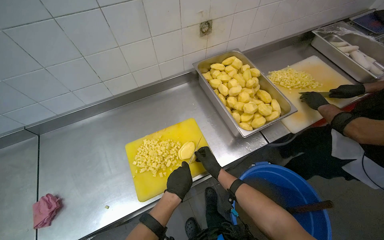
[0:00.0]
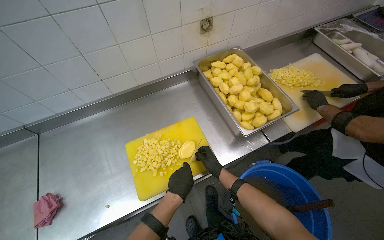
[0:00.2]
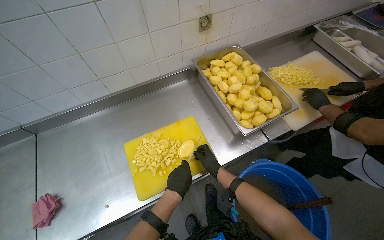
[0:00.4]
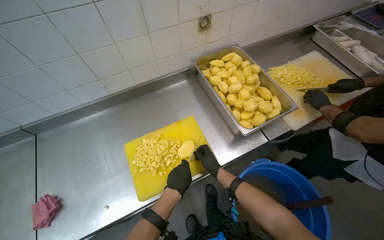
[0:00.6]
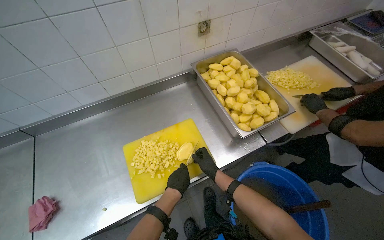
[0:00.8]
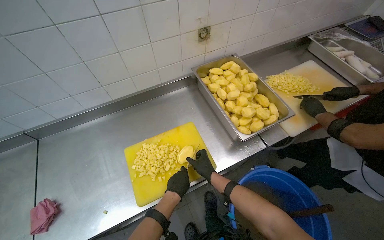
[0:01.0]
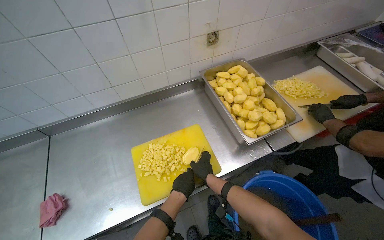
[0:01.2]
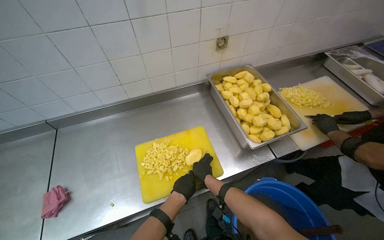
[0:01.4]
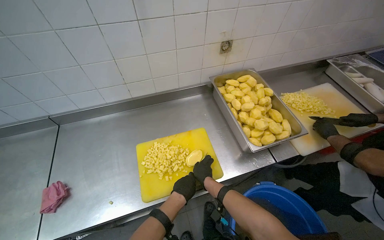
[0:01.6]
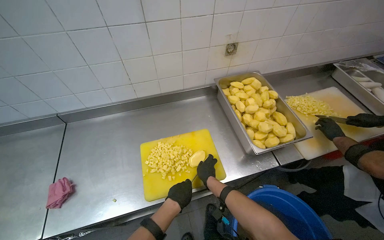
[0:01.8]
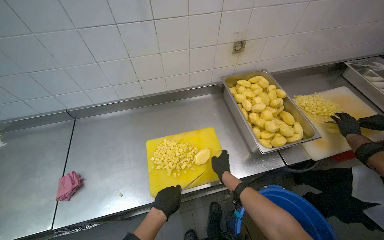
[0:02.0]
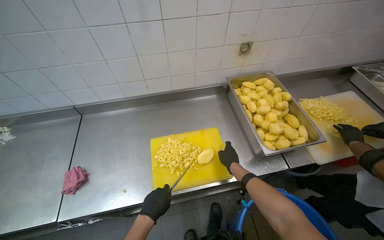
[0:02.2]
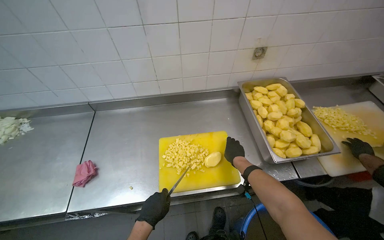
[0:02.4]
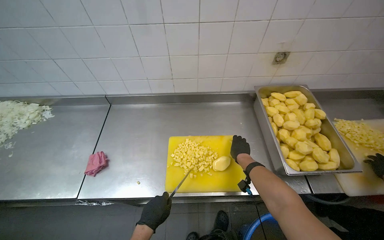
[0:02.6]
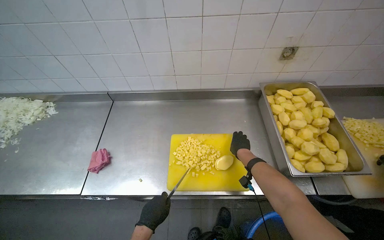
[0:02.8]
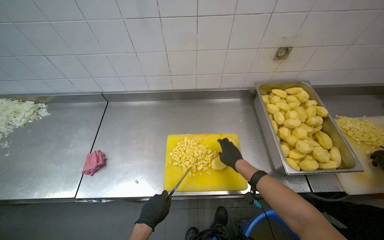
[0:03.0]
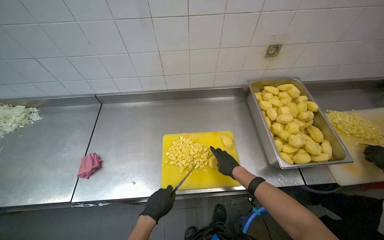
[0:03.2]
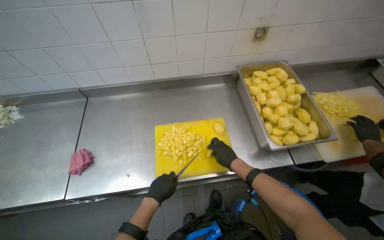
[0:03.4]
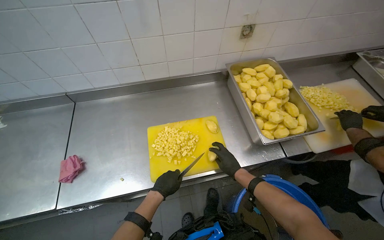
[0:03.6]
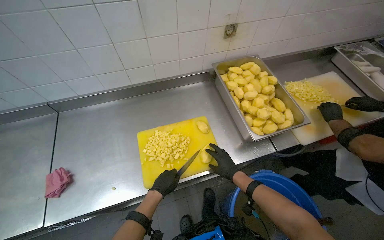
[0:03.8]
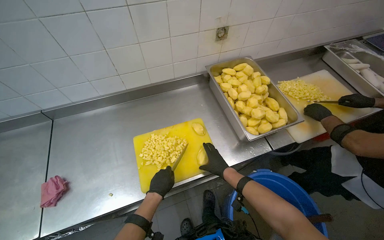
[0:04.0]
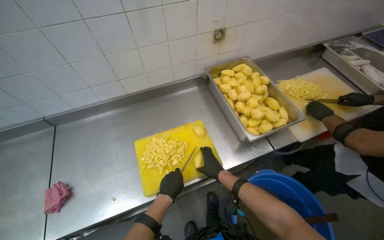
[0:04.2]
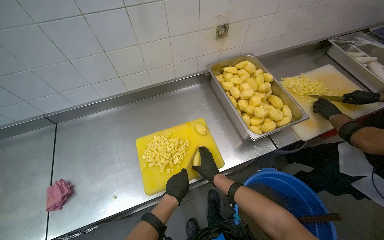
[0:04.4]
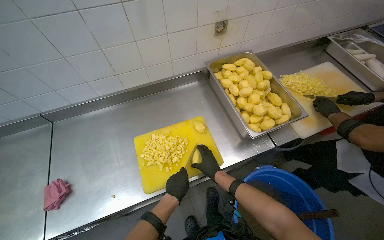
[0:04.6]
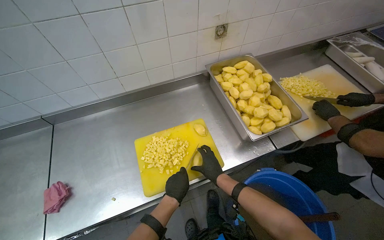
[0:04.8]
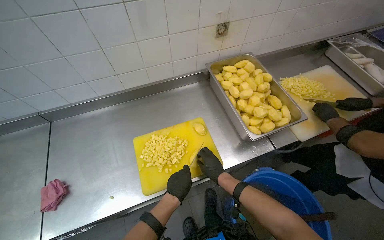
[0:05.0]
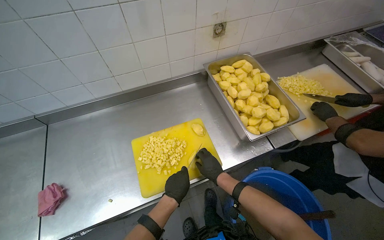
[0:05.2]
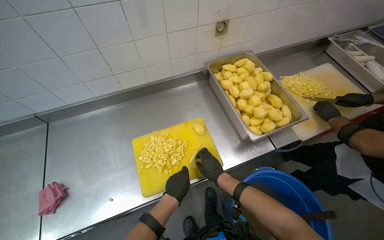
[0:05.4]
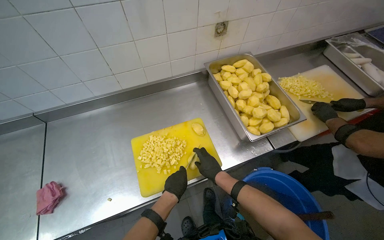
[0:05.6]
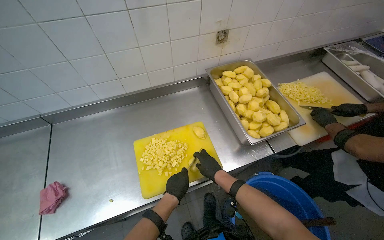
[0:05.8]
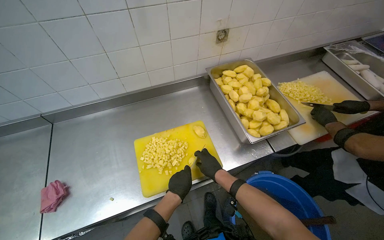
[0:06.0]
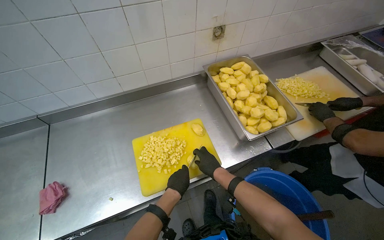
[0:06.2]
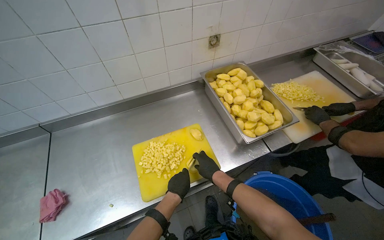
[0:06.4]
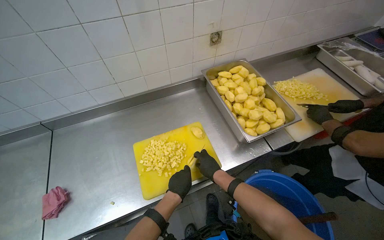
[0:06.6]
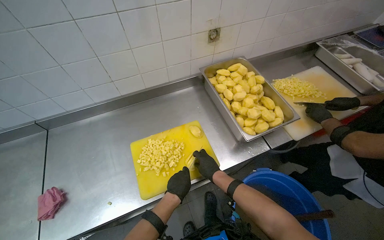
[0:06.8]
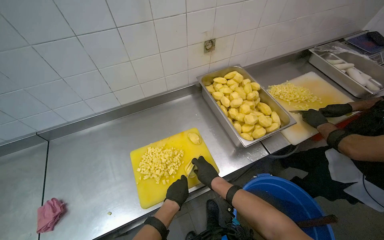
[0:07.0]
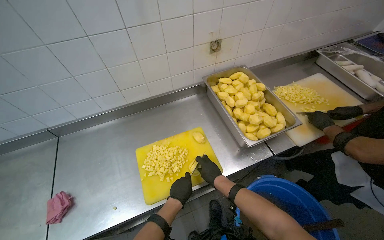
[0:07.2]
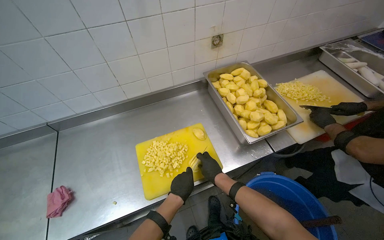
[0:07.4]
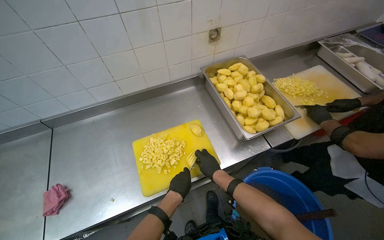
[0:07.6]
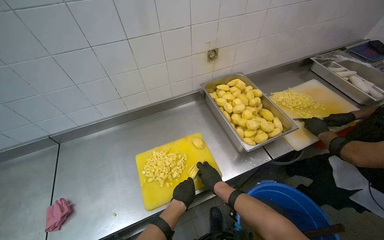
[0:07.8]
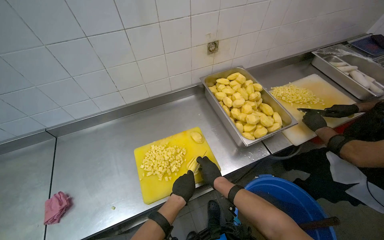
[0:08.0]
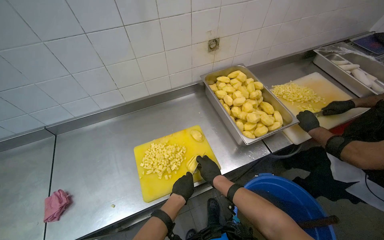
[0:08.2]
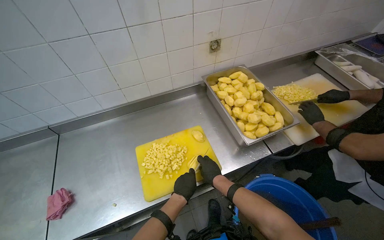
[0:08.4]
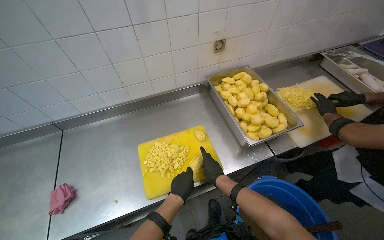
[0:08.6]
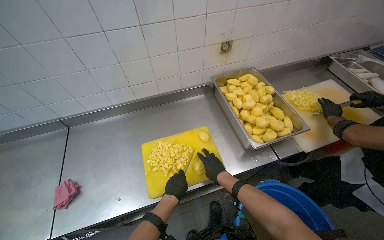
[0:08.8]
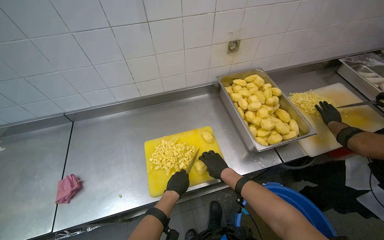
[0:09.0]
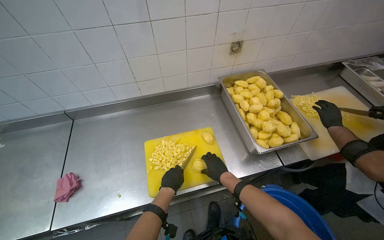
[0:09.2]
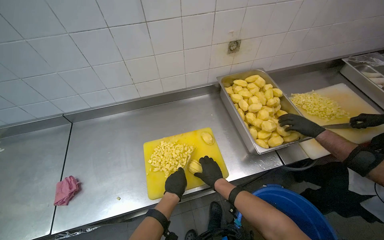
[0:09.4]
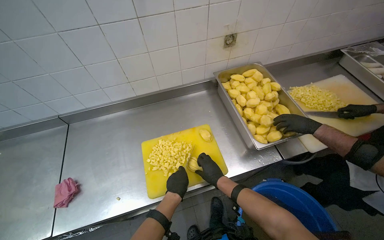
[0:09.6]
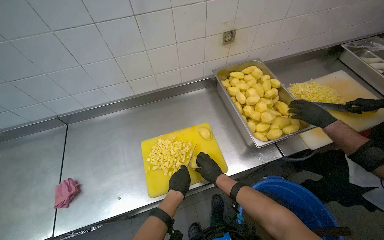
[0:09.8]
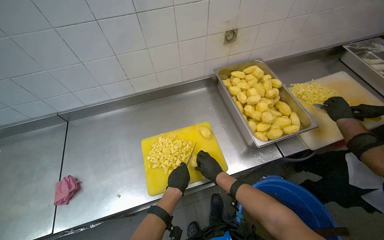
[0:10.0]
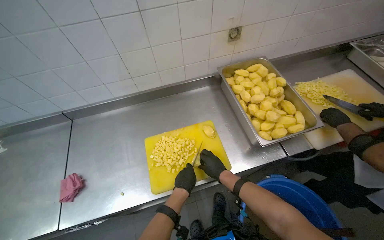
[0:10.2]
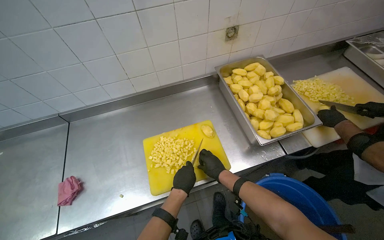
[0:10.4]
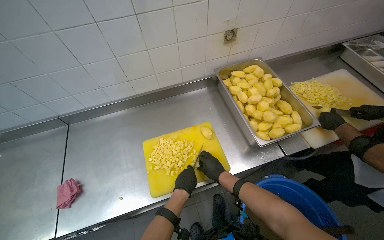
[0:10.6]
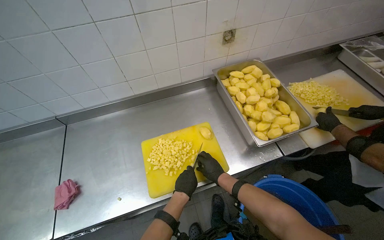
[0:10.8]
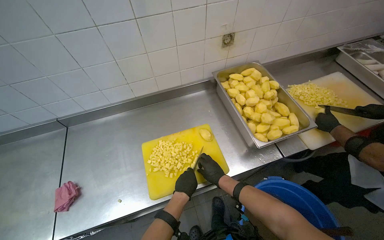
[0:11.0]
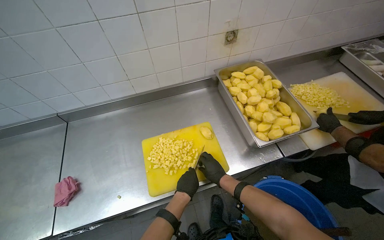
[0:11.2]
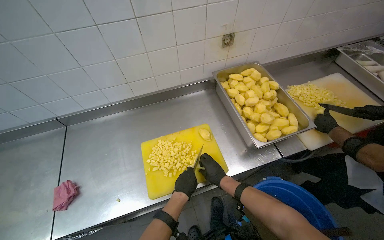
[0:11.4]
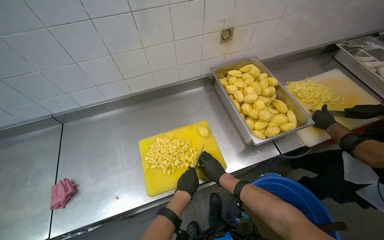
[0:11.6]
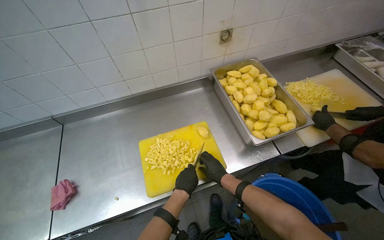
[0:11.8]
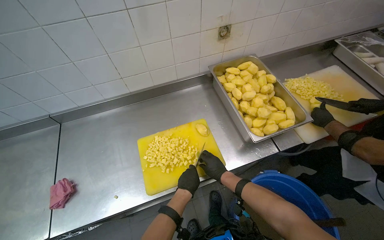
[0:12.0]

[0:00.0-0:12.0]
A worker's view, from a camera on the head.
Job: preparing food.
The whole recording: Chopping potatoes into cubes. The worker chops peeled potatoes into small cubes on a yellow cutting board.
0:00.0 to 0:01.6: The right hand moves nearer to the camera and to the left, about 15 cm.
0:01.6 to 0:03.0: The head rotates some 15 degrees to the left. The left hand is displaced to the left and down the picture by approximately 20 cm. Meanwhile the right hand shifts approximately 10 cm up the picture.
0:03.0 to 0:04.4: The right hand travels down the picture by roughly 15 cm; the left hand is displaced to the right by approximately 15 cm.
0:04.4 to 0:12.0: The hands stay close to where they were, moving slightly.

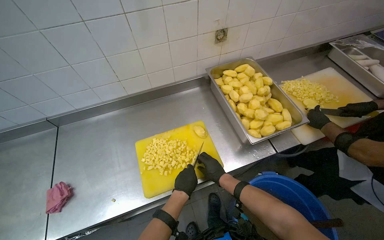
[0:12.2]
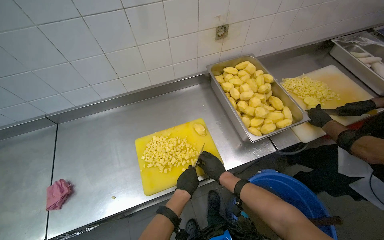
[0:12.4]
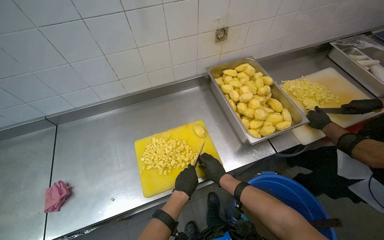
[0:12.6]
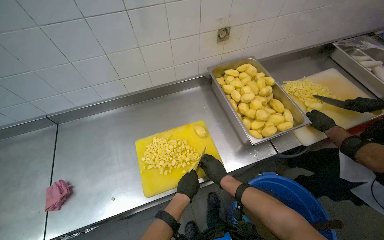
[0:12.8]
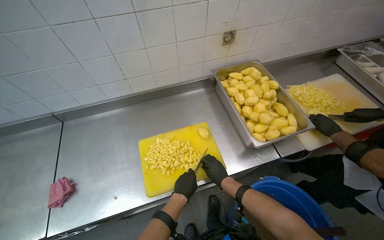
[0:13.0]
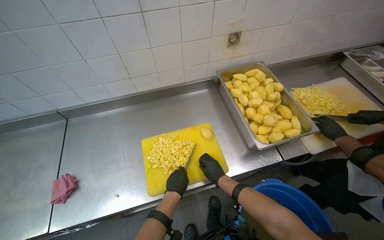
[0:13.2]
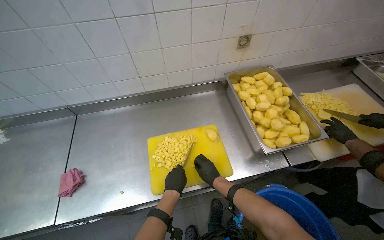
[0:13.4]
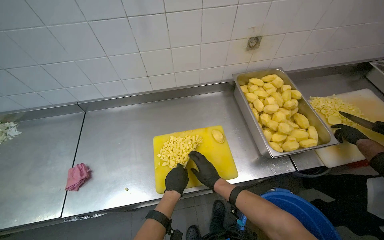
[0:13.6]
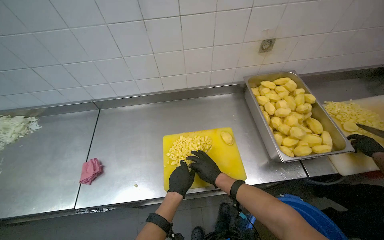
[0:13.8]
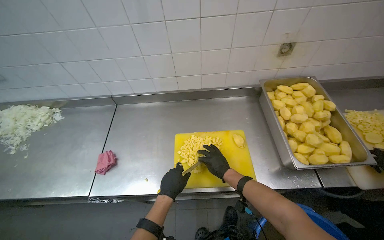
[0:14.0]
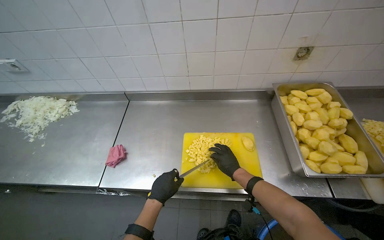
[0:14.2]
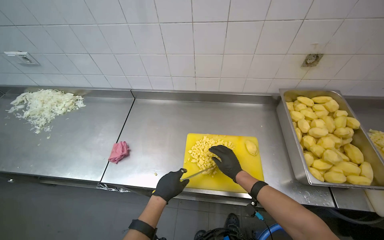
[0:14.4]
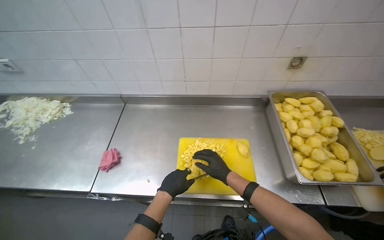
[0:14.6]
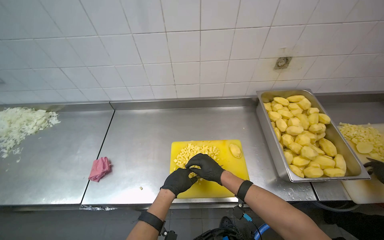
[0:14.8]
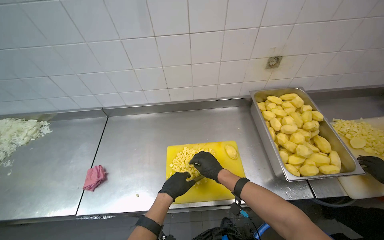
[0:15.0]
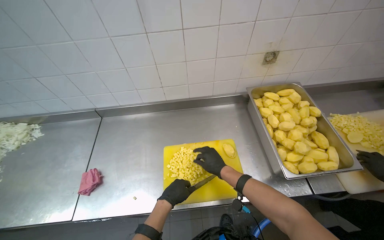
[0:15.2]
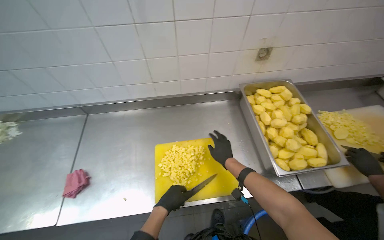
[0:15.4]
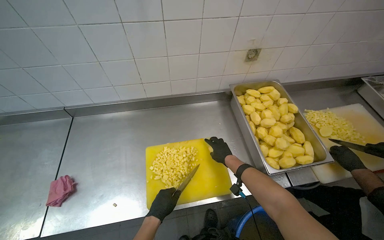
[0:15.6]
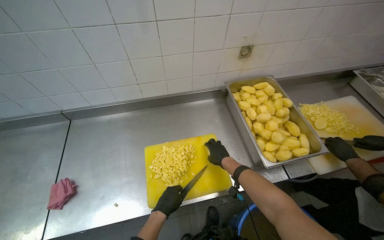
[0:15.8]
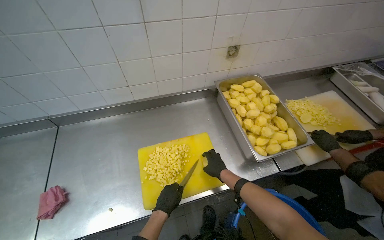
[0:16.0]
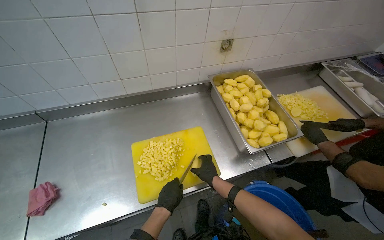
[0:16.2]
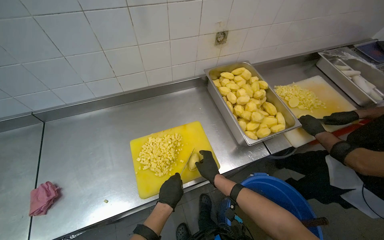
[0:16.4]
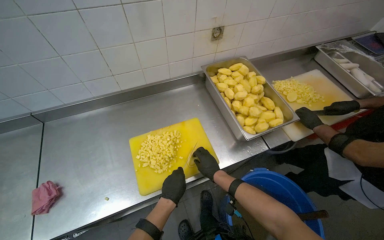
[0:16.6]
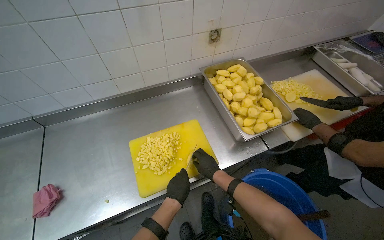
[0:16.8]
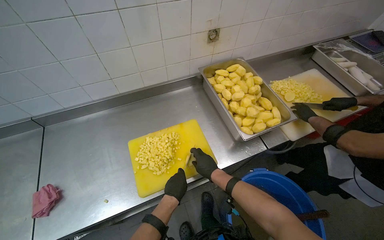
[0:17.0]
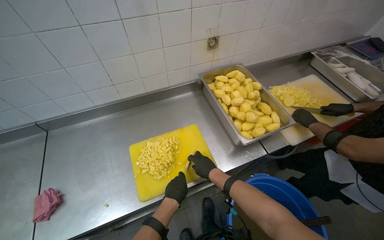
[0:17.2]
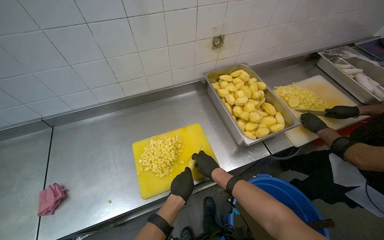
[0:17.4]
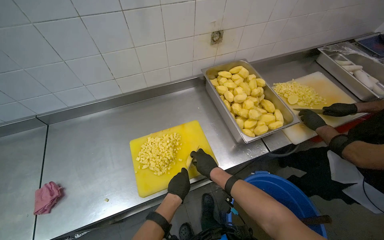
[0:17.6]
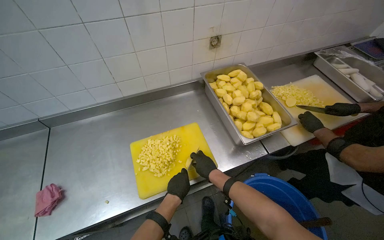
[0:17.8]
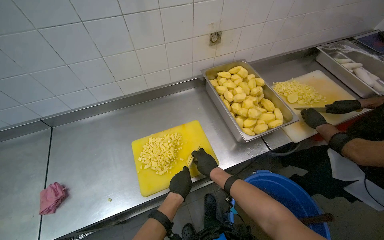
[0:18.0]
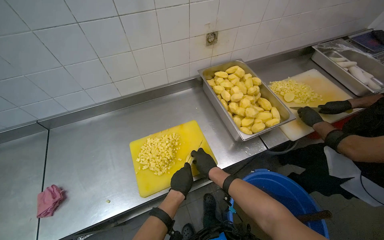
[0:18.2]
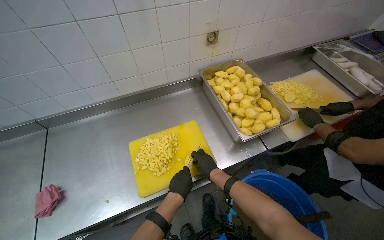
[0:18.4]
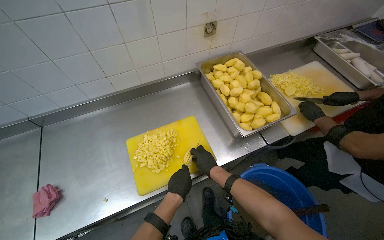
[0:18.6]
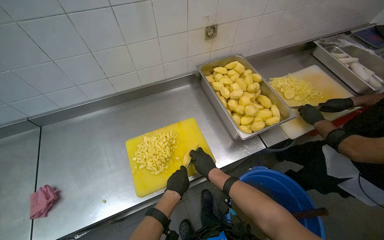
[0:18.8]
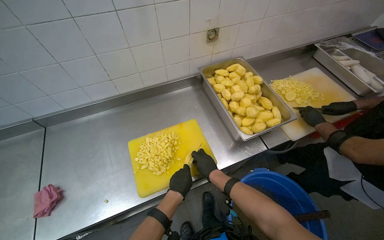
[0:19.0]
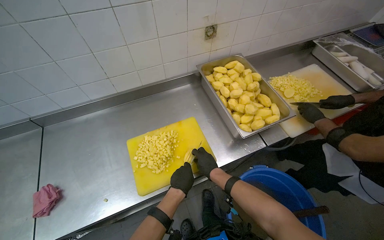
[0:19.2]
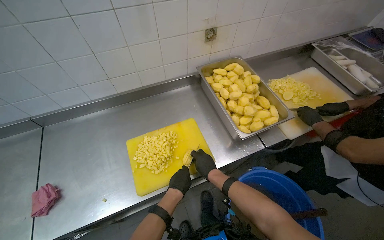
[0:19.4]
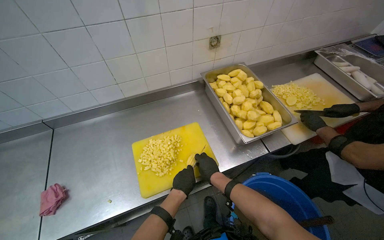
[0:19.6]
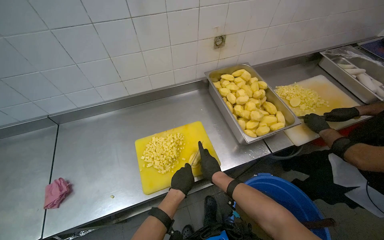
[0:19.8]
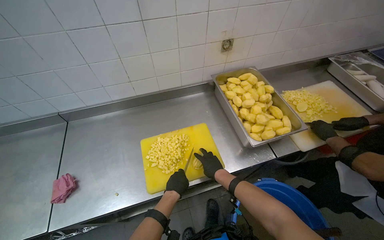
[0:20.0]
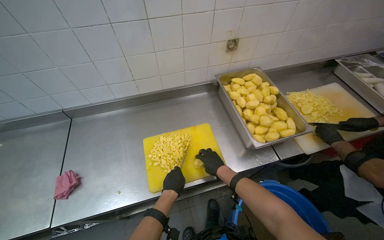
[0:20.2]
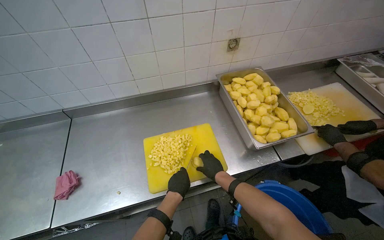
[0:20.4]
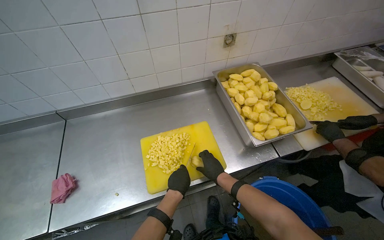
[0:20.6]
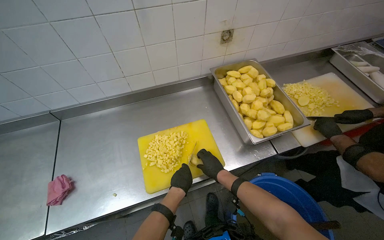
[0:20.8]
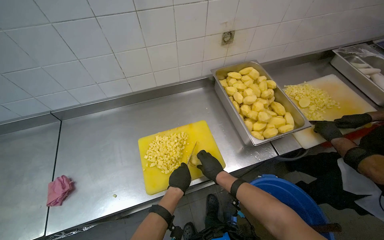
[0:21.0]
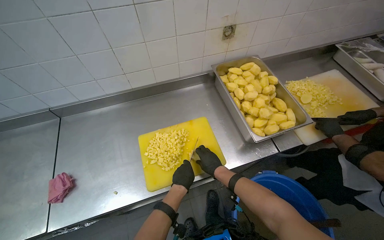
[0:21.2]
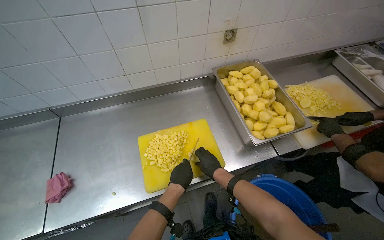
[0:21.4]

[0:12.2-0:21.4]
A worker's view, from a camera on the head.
Job: preparing food.
The whole recording: Chopping potatoes into cubes. The worker chops peeled potatoes into small cubes on a yellow cutting board.
0:15.2 to 0:16.8: The head rotates approximately 15 degrees to the right.
0:16.8 to 0:21.4: The hands work in one place, with small movements.
